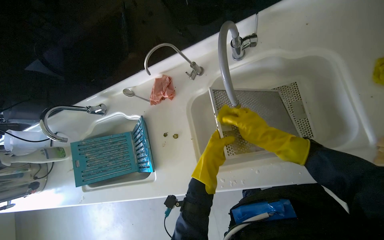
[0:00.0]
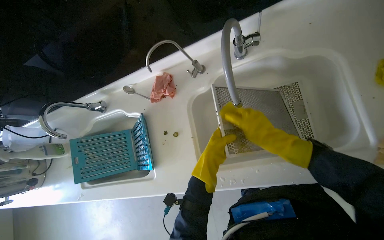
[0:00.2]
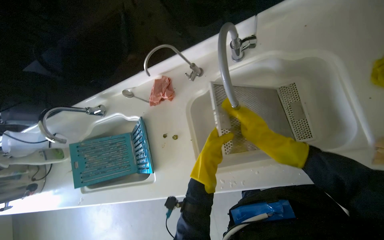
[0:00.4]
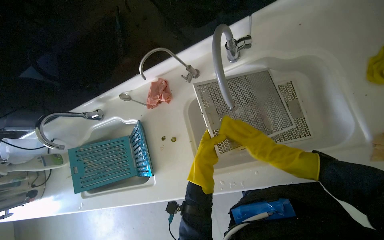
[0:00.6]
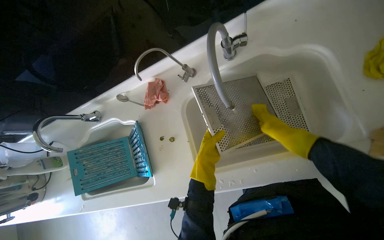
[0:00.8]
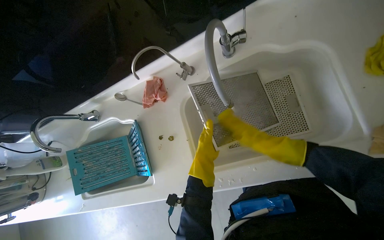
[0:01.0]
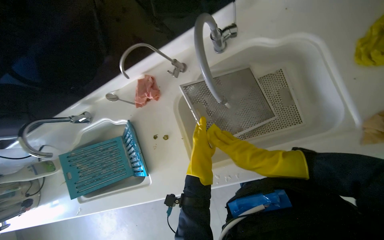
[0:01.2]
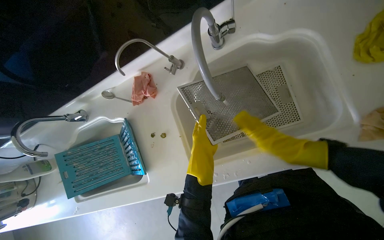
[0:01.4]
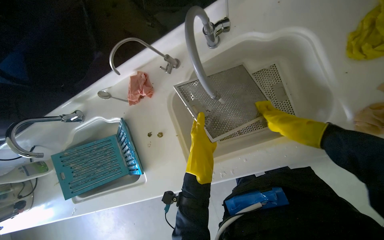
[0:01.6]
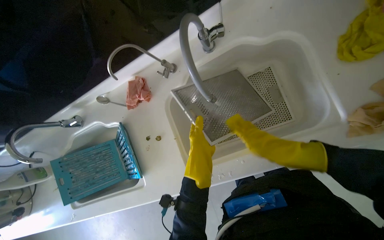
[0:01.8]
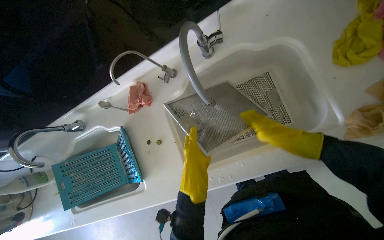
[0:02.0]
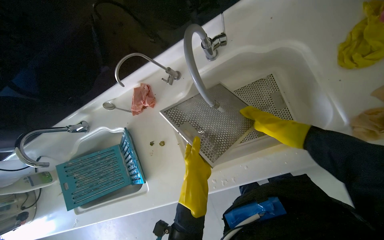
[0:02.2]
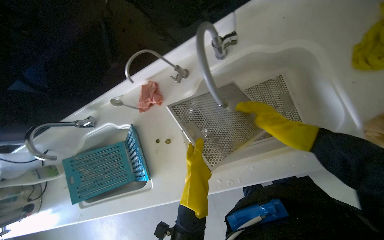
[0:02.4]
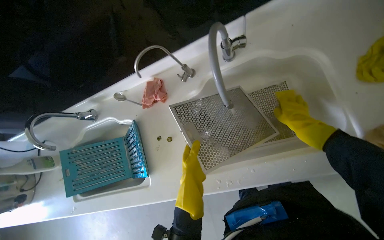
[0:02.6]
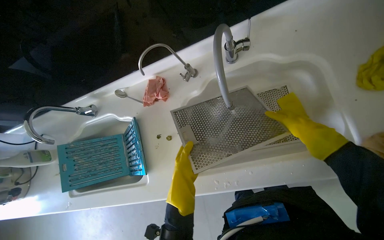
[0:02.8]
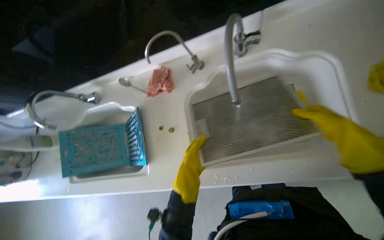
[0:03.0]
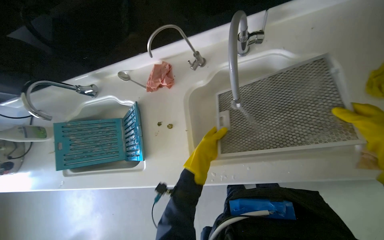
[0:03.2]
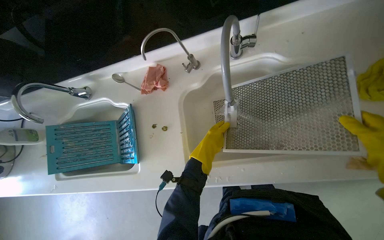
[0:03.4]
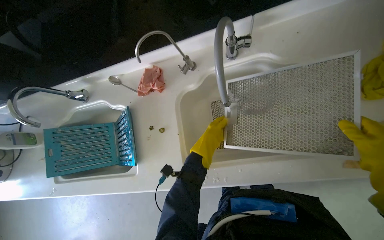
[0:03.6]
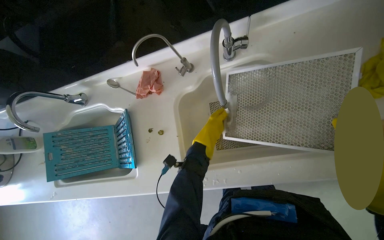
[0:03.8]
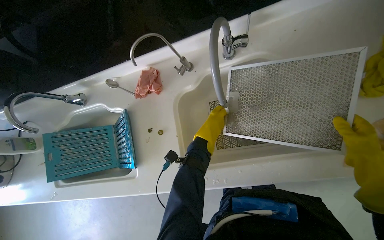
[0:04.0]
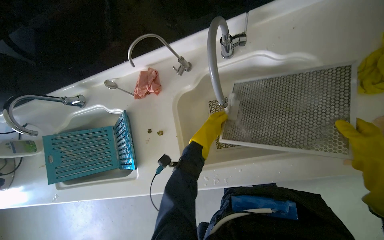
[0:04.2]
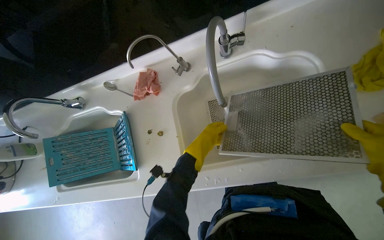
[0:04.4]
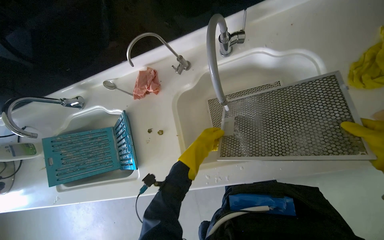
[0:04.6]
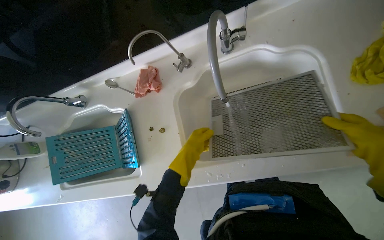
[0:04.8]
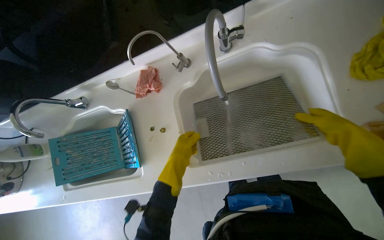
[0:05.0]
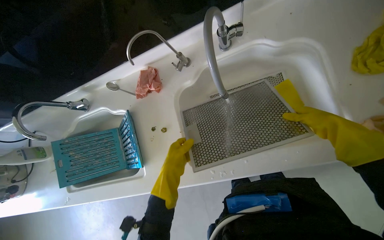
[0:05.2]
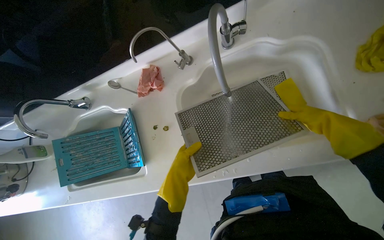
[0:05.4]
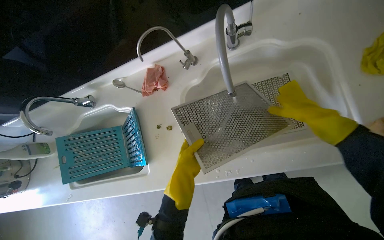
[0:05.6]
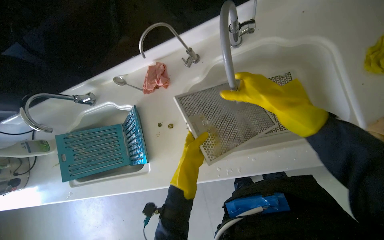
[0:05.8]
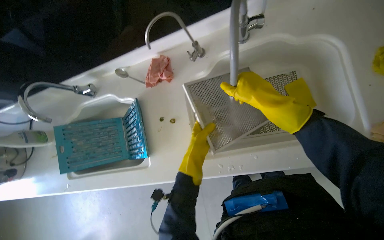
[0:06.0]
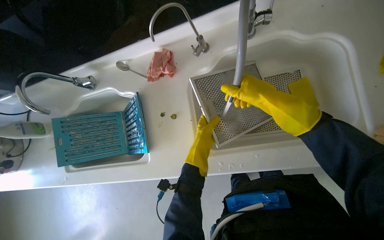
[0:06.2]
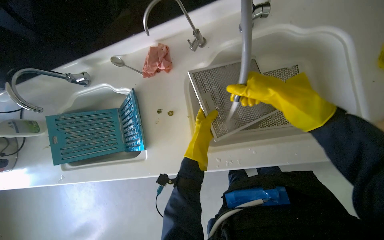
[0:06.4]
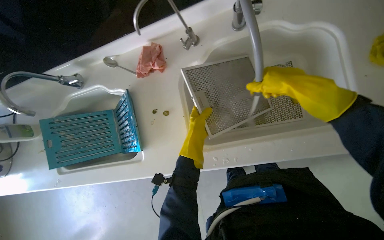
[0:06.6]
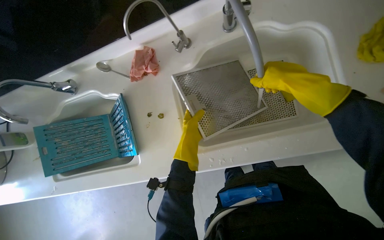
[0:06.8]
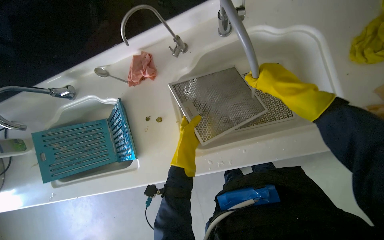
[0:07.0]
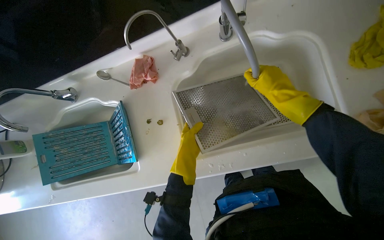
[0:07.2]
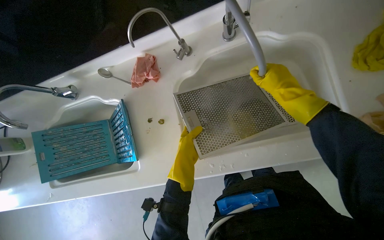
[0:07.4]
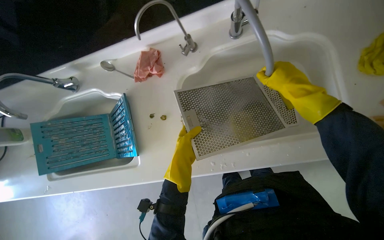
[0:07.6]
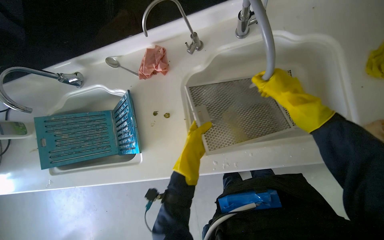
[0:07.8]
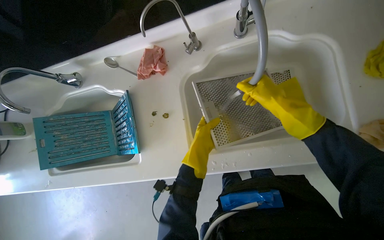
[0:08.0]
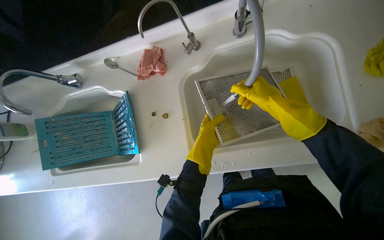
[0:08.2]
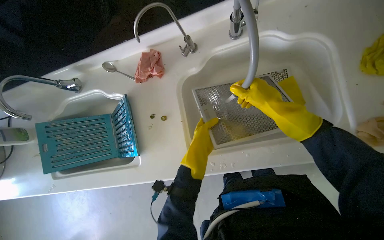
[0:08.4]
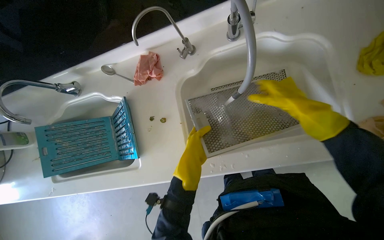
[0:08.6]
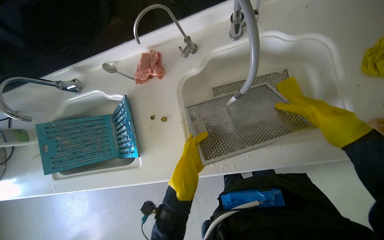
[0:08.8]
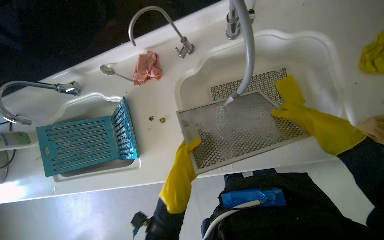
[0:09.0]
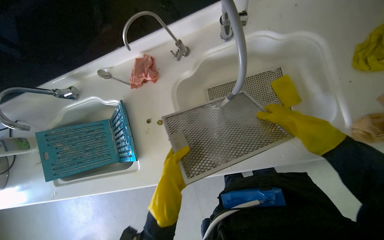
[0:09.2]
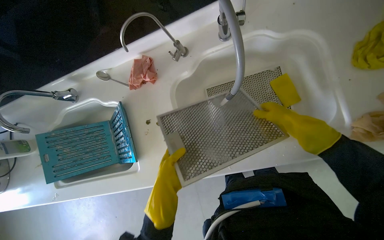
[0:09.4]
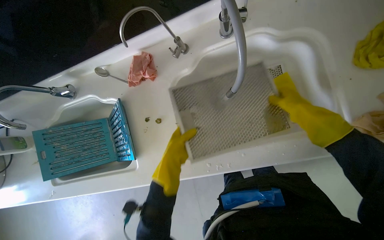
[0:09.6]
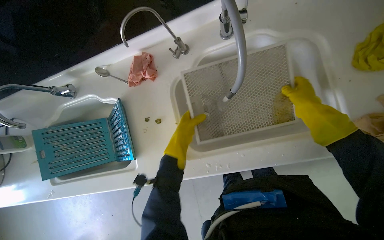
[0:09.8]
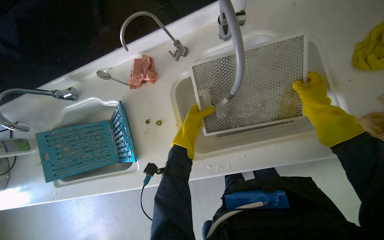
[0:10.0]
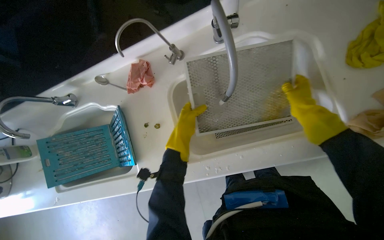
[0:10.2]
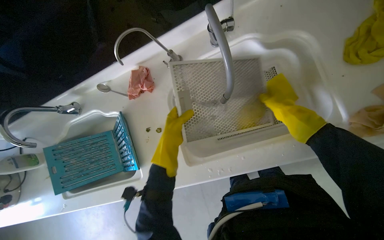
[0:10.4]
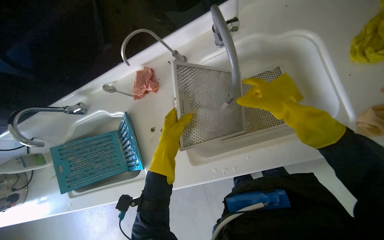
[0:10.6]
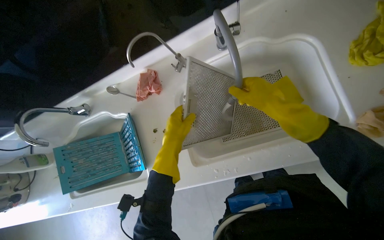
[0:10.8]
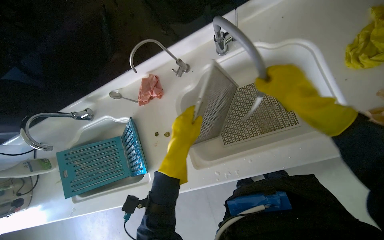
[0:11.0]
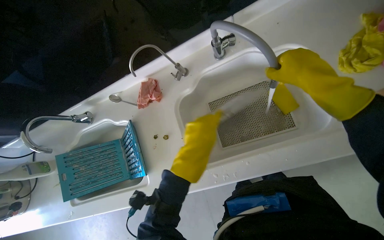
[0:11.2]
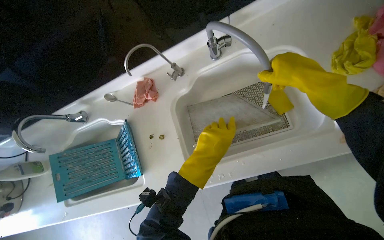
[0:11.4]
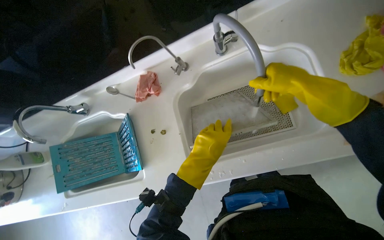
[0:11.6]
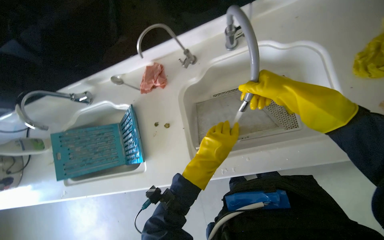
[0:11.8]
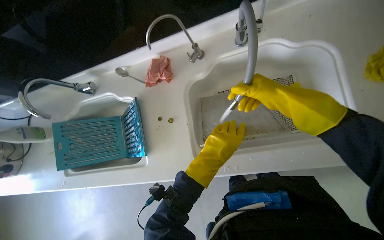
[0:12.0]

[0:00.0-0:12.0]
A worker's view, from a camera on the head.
Job: cleaning kitchen.
The whole recording: Rinsing metal mesh filters. The worker rinses two metal mesh filters under running water in the sink.
0:00.0 to 0:01.6: The right hand moves left and right over approximately 15 cm, changing direction 2 times.
0:01.6 to 0:03.0: The right hand heads nearer to the camera, covering roughly 10 cm; the left hand heads down the picture, covering about 10 cm.
0:03.0 to 0:04.4: The left hand goes some 10 cm up the picture.
0:06.0 to 0:07.6: The right hand is displaced to the right by roughly 10 cm, and goes nearer to the camera and returns, roughly 10 cm each way.
0:07.6 to 0:09.0: The right hand goes to the right and returns, roughly 10 cm each way.
0:09.0 to 0:10.4: The left hand moves up the picture, approximately 15 cm.
0:10.4 to 0:12.0: The left hand shifts approximately 10 cm to the right, while the right hand goes about 10 cm to the left.

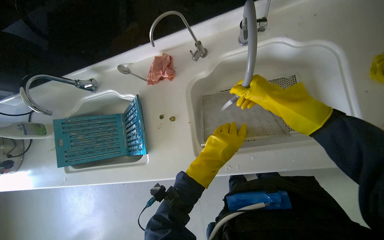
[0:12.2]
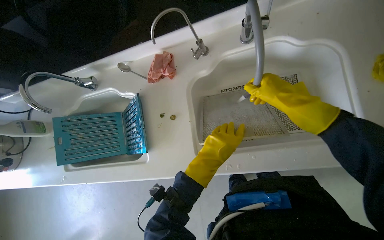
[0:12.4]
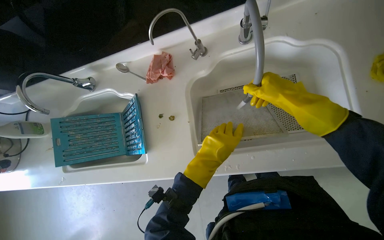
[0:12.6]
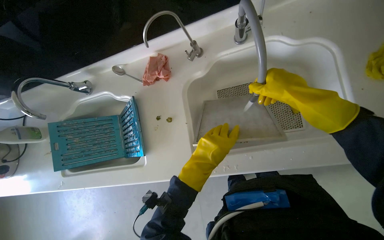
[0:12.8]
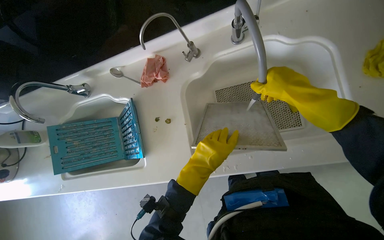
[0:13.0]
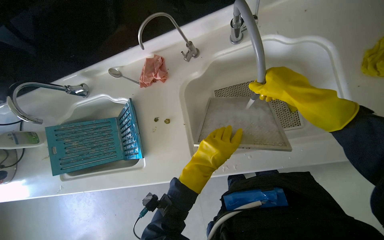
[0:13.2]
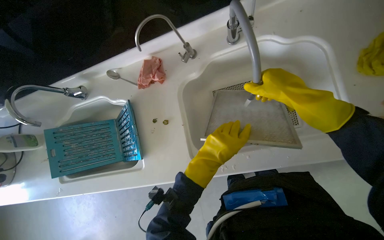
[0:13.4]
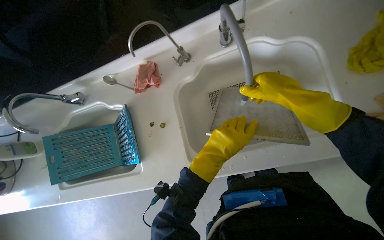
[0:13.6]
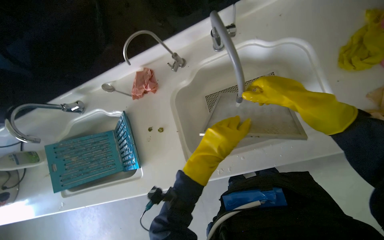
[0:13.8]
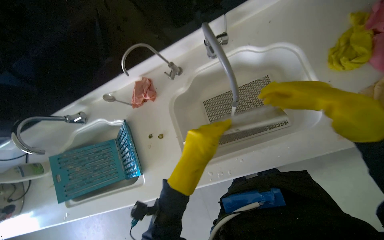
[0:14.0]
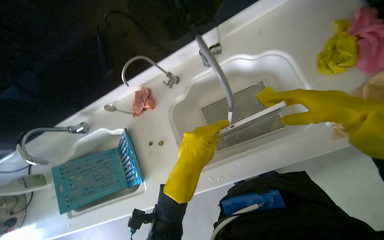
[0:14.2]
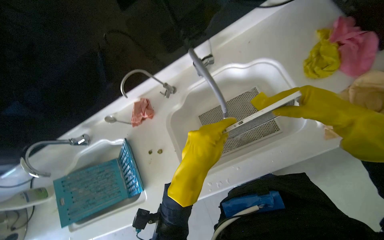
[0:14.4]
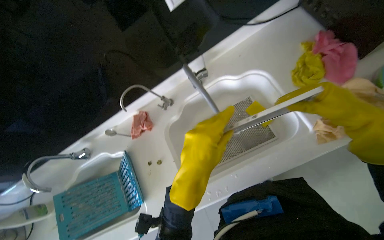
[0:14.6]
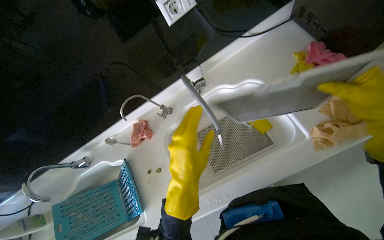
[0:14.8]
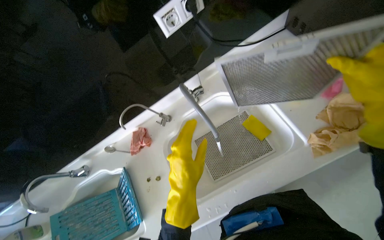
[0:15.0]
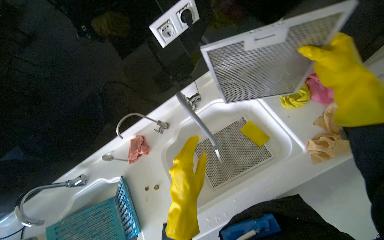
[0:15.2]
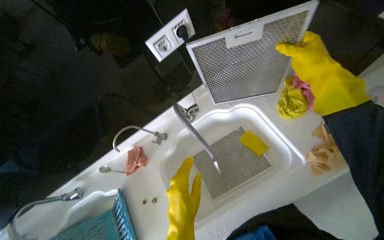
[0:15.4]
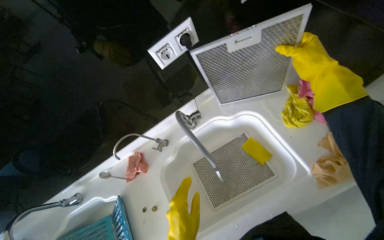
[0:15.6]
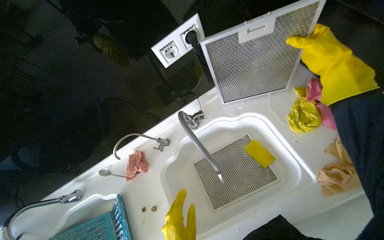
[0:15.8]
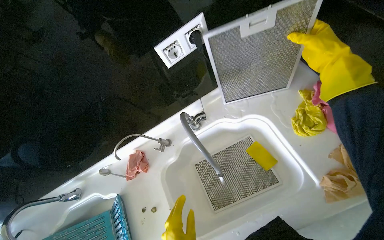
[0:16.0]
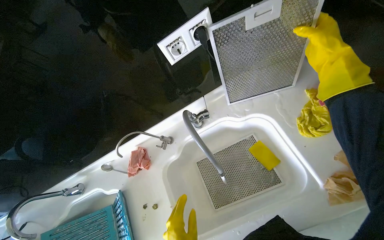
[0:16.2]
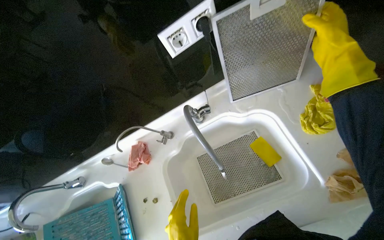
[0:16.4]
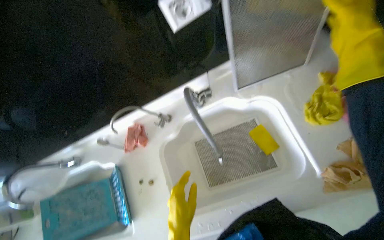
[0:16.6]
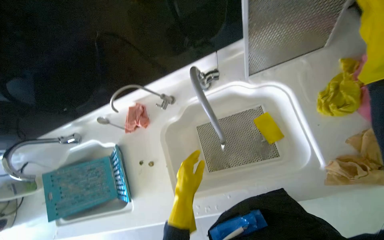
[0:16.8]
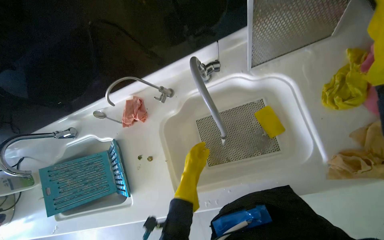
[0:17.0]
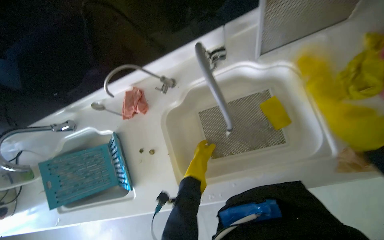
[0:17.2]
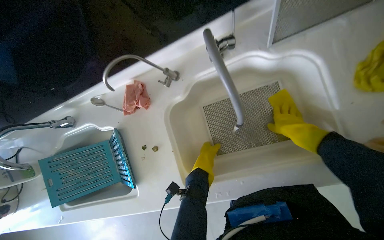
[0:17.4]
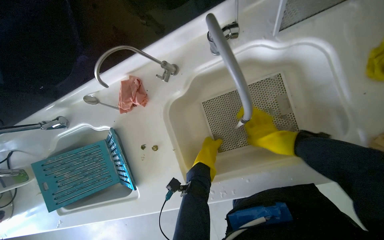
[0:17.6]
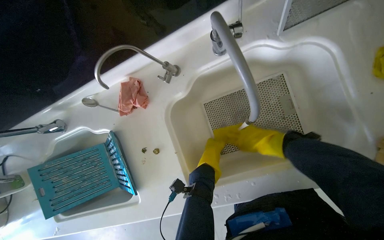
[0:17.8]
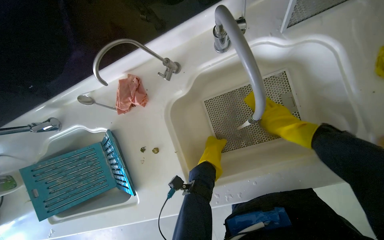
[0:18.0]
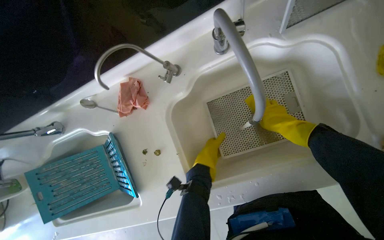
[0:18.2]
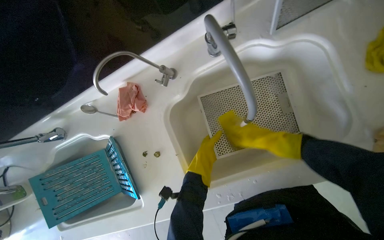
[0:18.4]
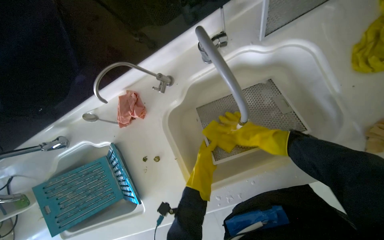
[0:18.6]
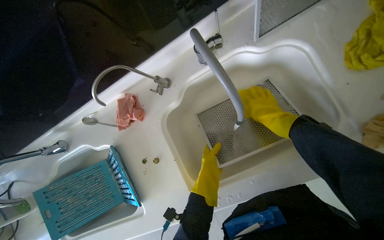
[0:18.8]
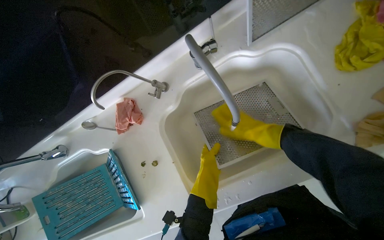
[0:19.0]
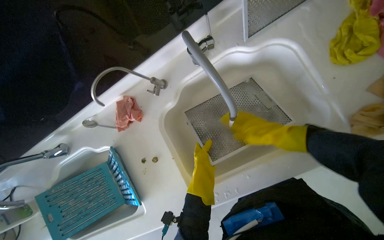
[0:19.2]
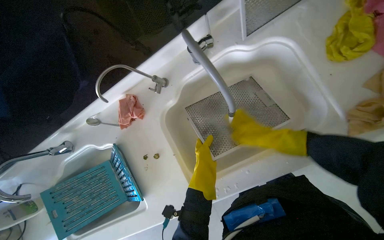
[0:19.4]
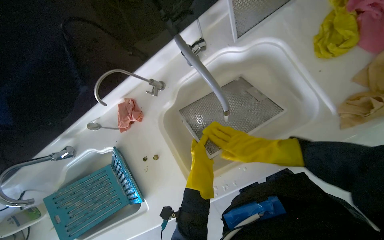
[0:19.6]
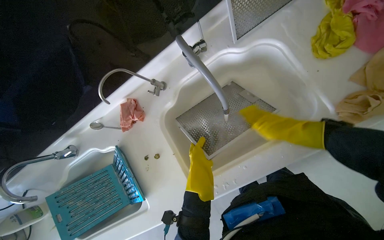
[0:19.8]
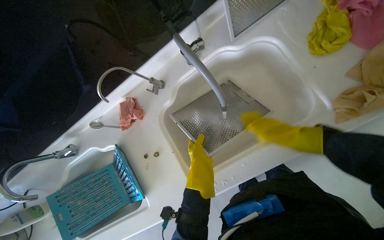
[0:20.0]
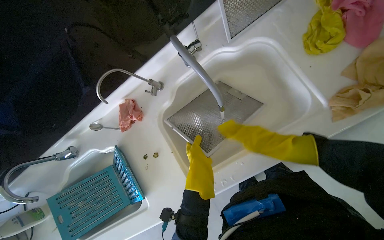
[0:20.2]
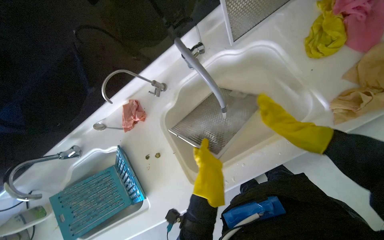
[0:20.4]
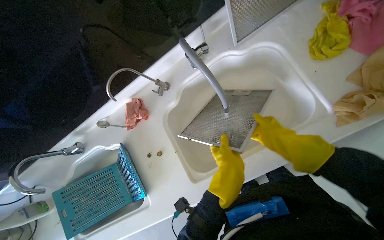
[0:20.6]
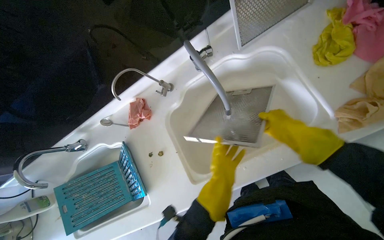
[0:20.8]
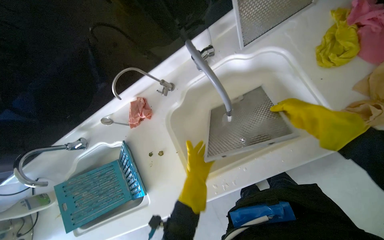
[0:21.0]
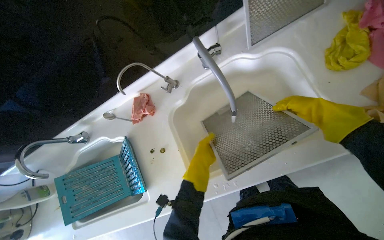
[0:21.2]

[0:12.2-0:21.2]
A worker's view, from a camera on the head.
Job: cleaning kitchen.
The whole recording: Rinsing metal mesh filters. The worker rinses two metal mesh filters under running water in the sink.
0:12.2 to 0:13.8: The right hand moves to the right, some 10 cm.
0:13.8 to 0:15.2: The camera pitches upward, by roughly 20 degrees.
0:16.6 to 0:18.2: The view tilts some 15 degrees downward.
0:18.2 to 0:19.8: The left hand is displaced nearer to the camera by roughly 20 cm. The right hand moves roughly 10 cm to the left and comes back.
0:19.8 to 0:21.2: The left hand is displaced farther from the camera by roughly 10 cm.
